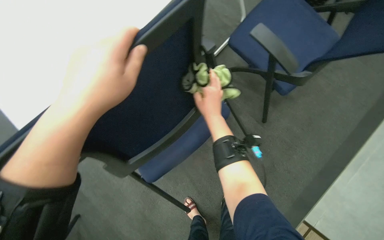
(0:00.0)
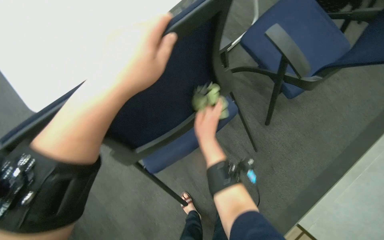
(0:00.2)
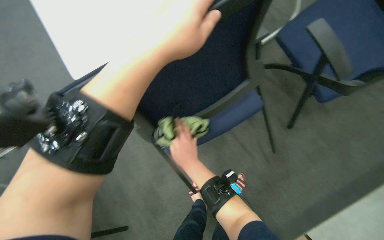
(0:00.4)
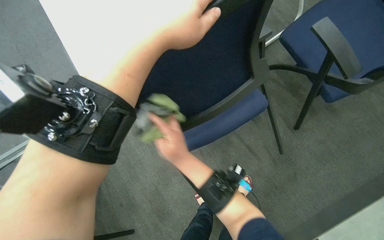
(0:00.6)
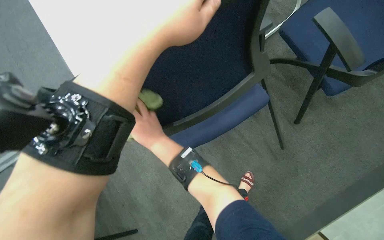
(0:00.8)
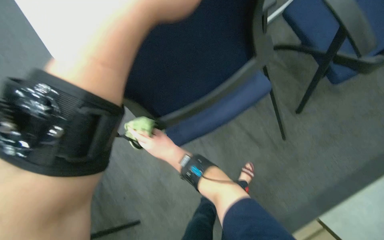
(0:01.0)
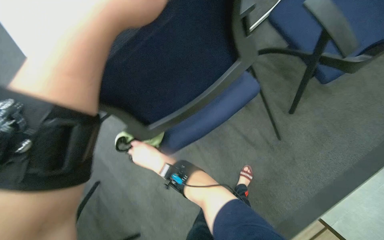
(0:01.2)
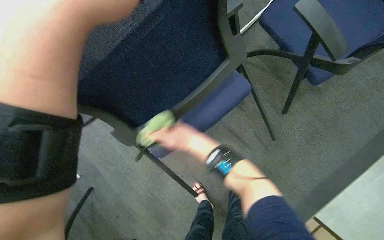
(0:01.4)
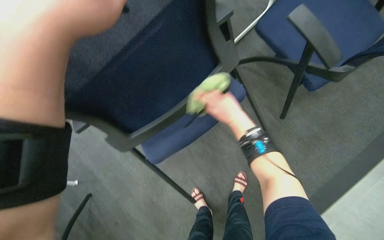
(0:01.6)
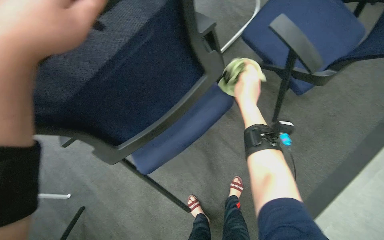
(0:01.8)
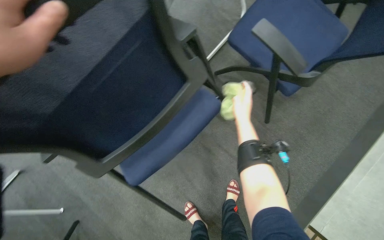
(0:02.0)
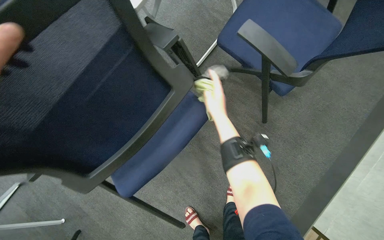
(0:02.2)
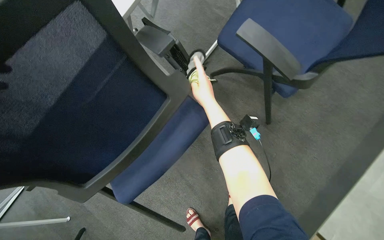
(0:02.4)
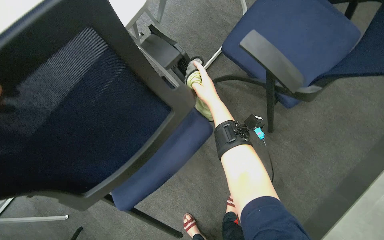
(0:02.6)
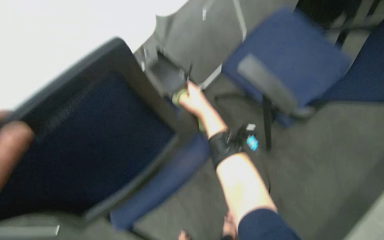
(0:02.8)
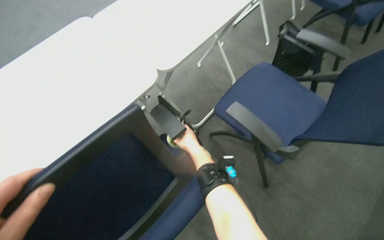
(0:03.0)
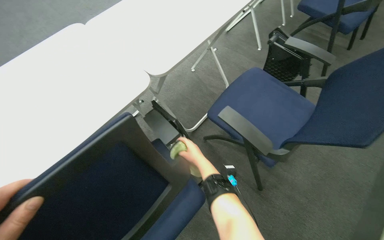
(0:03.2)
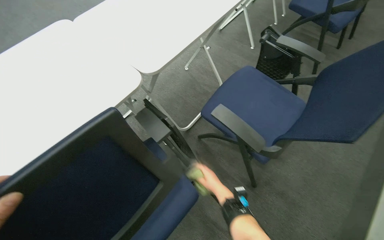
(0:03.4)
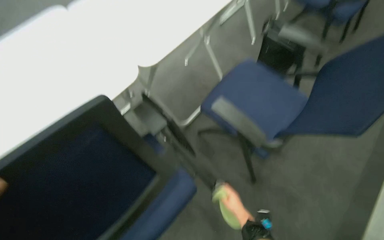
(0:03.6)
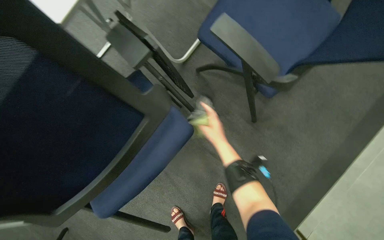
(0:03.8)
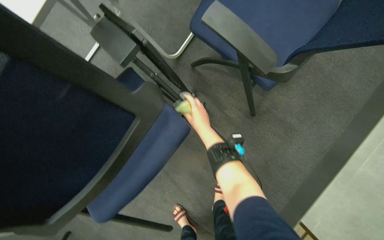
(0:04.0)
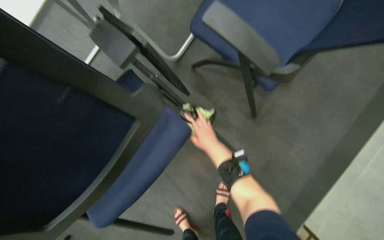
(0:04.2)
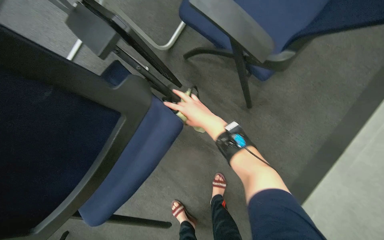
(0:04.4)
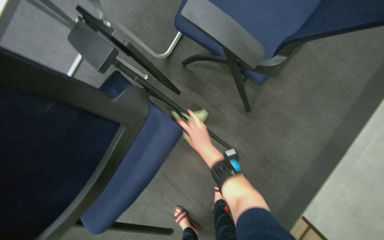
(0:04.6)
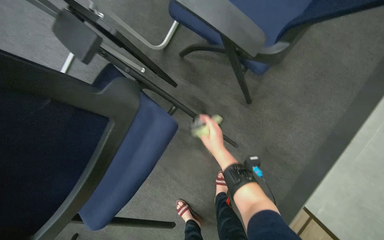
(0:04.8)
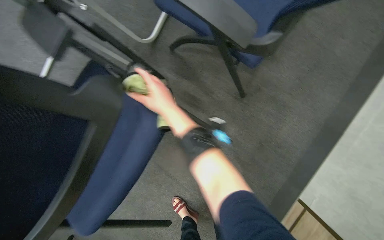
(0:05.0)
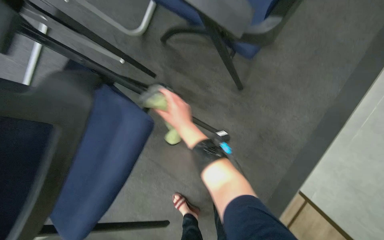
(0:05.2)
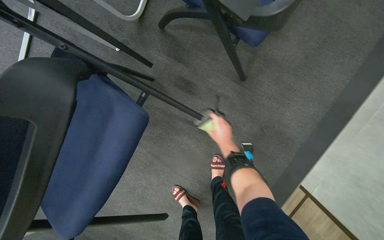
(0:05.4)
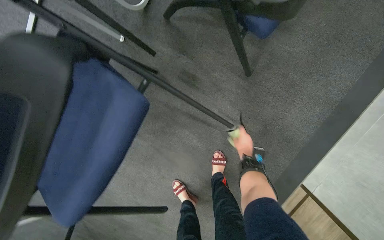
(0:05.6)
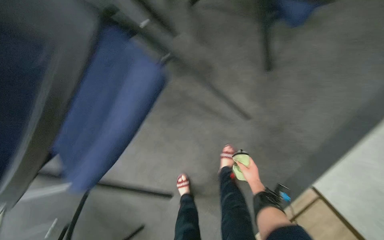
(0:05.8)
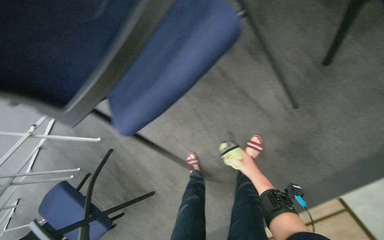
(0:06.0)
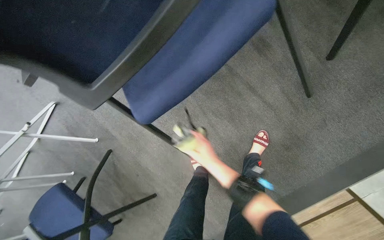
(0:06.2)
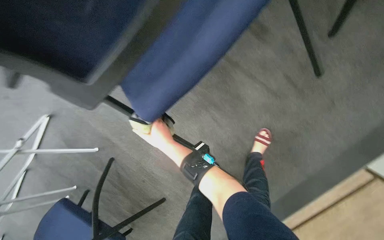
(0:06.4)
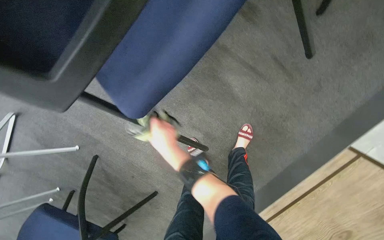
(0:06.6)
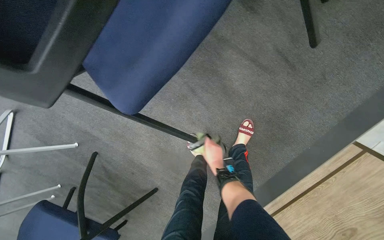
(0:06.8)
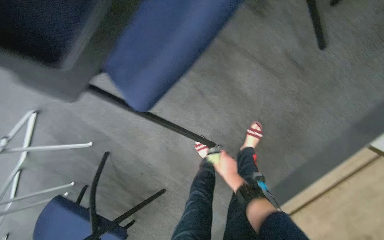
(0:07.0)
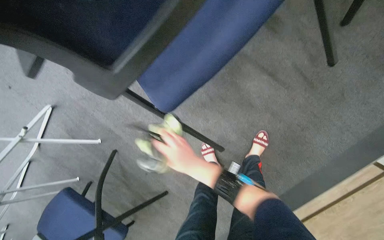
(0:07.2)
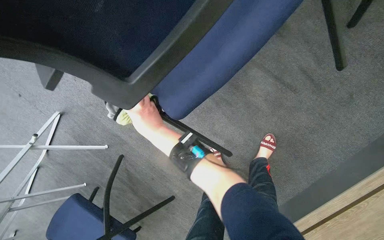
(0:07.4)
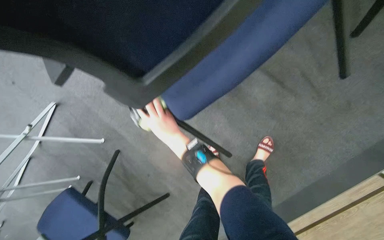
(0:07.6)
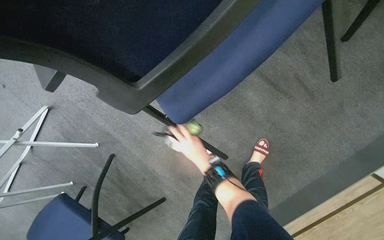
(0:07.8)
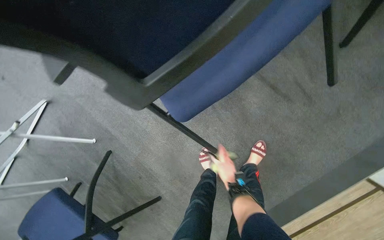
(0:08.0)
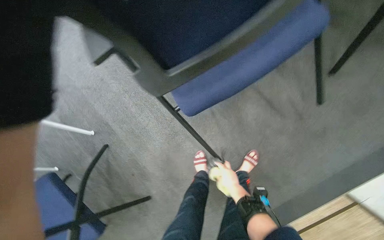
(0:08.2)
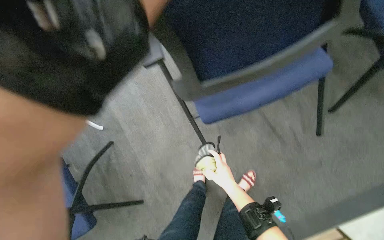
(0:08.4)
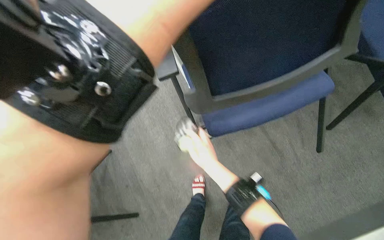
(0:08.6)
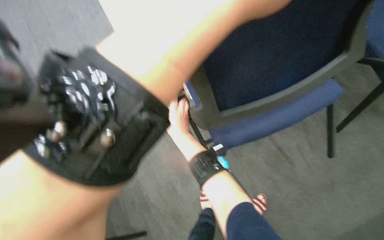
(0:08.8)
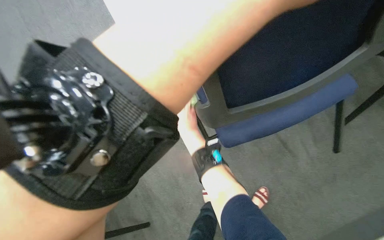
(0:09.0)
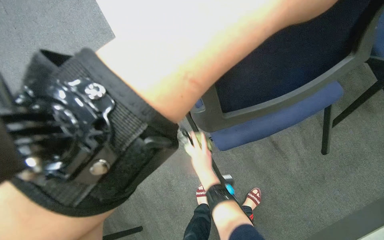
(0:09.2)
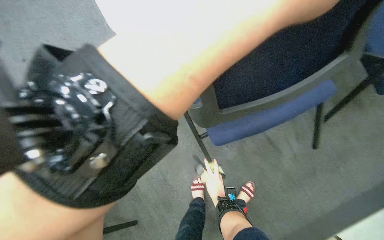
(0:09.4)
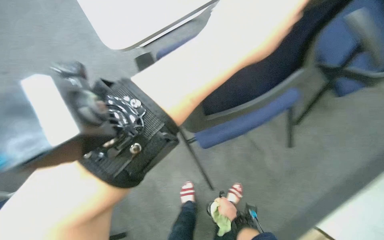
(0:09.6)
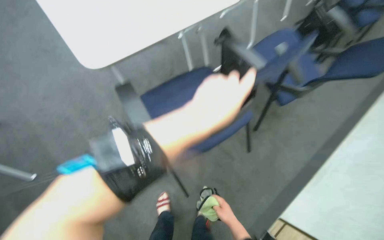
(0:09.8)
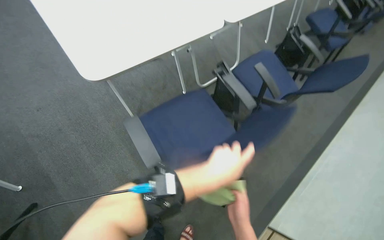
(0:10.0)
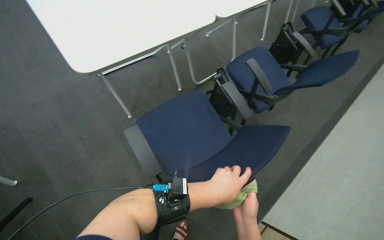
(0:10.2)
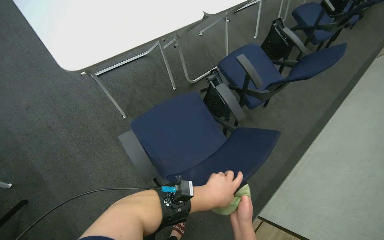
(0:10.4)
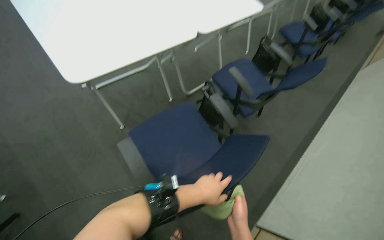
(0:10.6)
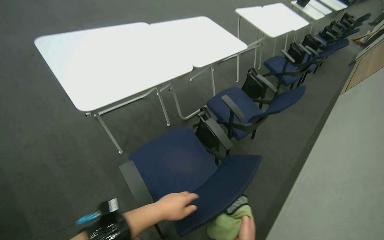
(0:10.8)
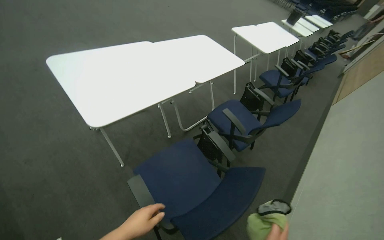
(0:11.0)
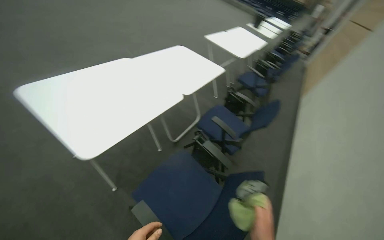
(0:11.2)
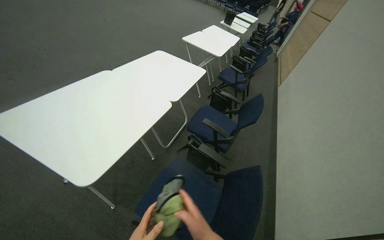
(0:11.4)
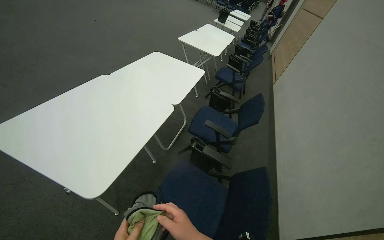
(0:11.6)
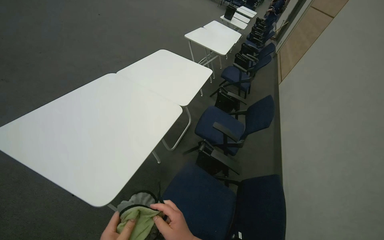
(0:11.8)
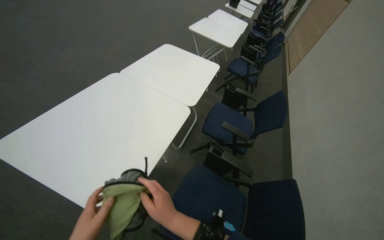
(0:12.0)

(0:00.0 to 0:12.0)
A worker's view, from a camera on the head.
Job: wiping surfaces.
The whole recording: Wiping conference room tables and chairs. The worker wipes down tables and chairs in the conference room, periodically rinsing the cloth.
0:00.0 - 0:01.6: The right hand travels to the left and back again, some 25 cm each way.
0:01.6 - 0:03.0: The view tips upward by approximately 20 degrees.
0:03.0 - 0:04.4: The camera pitches downward, by roughly 25 degrees. The right hand goes about 10 cm to the right, and reaches some 25 cm down the picture, then returns.
0:04.4 - 0:06.0: The camera pitches downward, by approximately 15 degrees. The right hand is displaced down the picture, farther from the camera and to the right by some 35 cm.
0:07.6 - 0:09.0: The wearer looks roughly 15 degrees further upward. The right hand reaches roughly 20 cm to the right, then returns.
0:09.0 - 0:10.4: The view swings some 25 degrees to the right. The right hand moves to the right, nearer to the camera and down the picture, roughly 70 cm.
0:10.4 - 0:12.0: The wearer's head swings roughly 25 degrees to the right. The wearer looks approximately 15 degrees further upward.

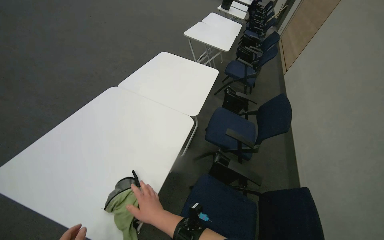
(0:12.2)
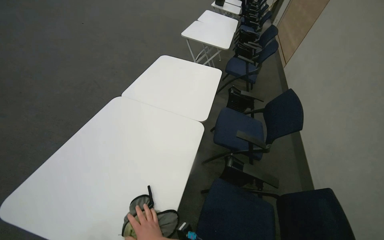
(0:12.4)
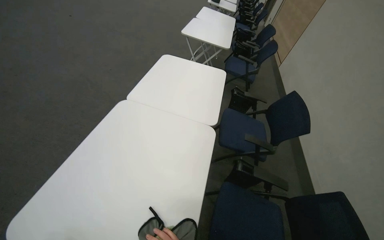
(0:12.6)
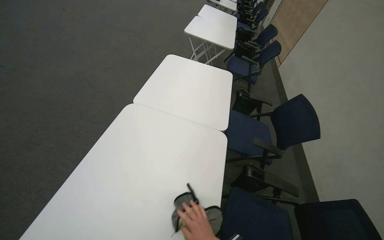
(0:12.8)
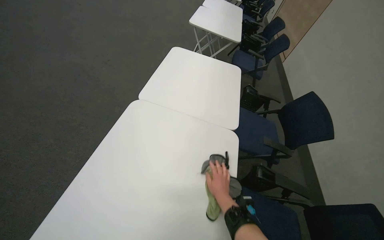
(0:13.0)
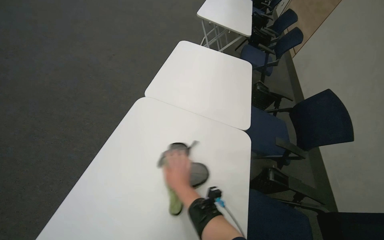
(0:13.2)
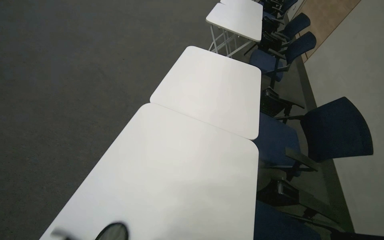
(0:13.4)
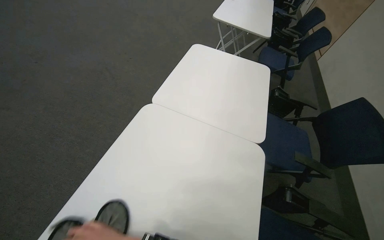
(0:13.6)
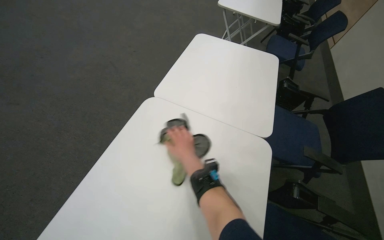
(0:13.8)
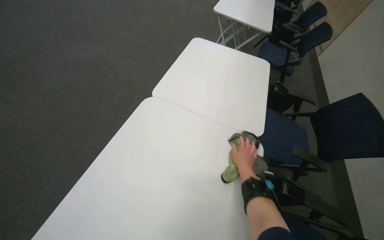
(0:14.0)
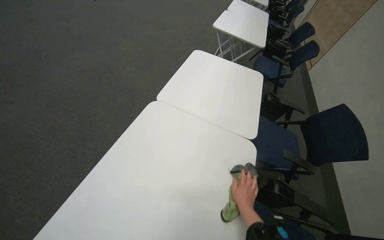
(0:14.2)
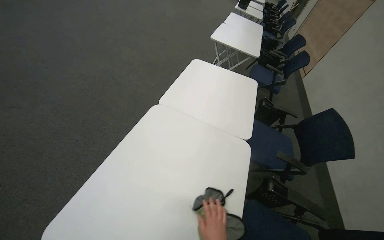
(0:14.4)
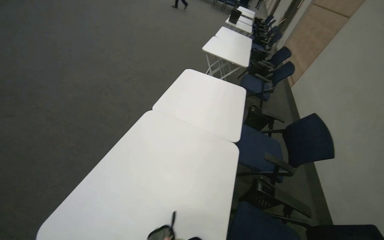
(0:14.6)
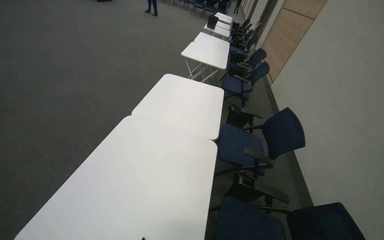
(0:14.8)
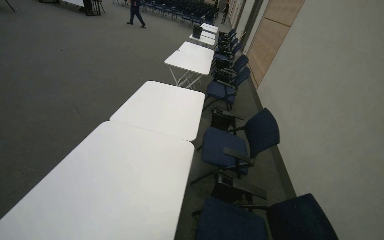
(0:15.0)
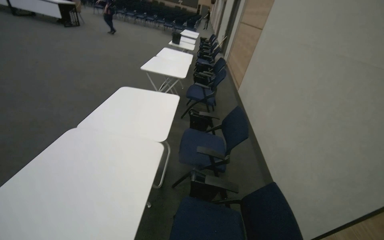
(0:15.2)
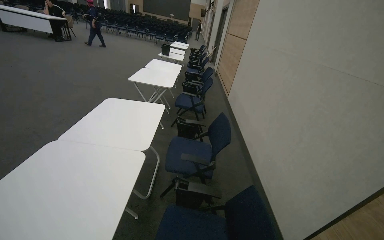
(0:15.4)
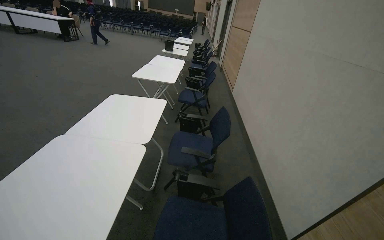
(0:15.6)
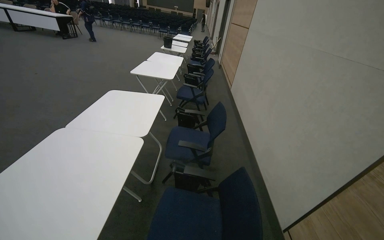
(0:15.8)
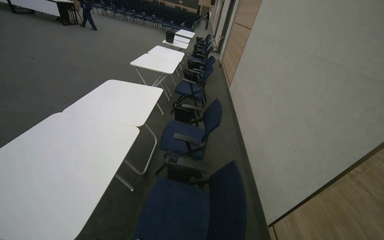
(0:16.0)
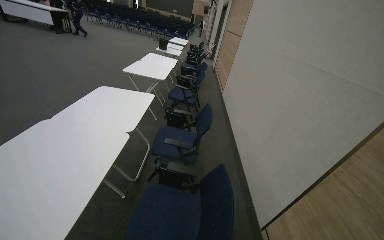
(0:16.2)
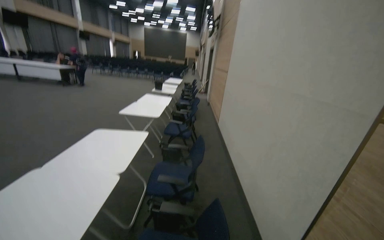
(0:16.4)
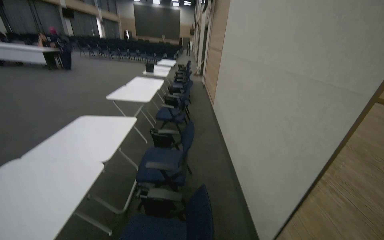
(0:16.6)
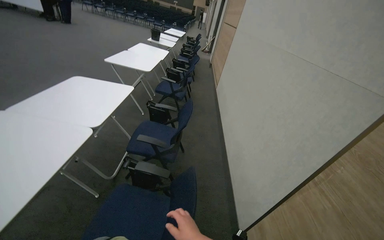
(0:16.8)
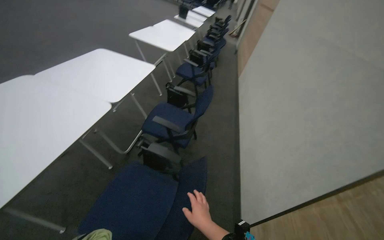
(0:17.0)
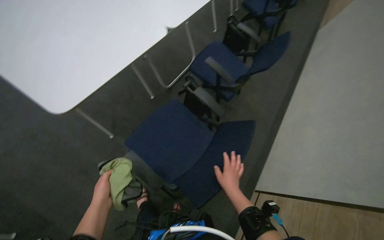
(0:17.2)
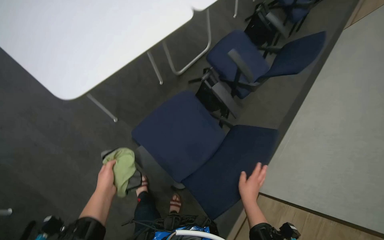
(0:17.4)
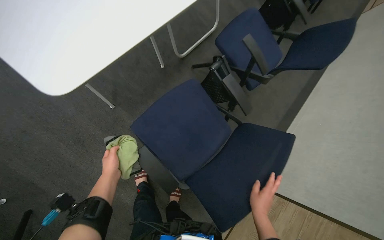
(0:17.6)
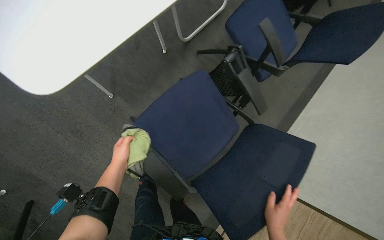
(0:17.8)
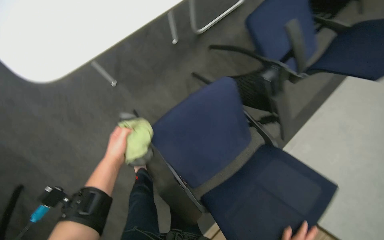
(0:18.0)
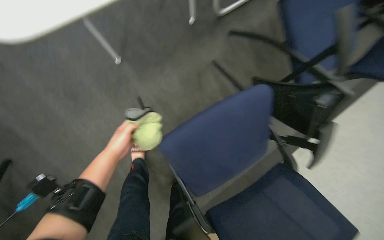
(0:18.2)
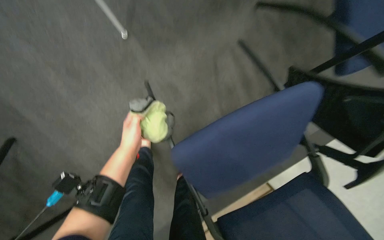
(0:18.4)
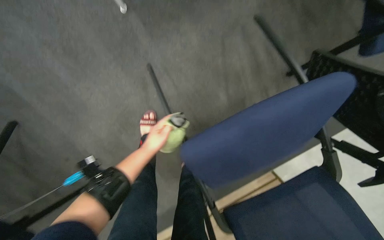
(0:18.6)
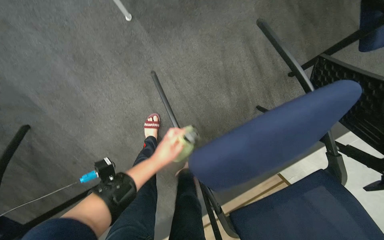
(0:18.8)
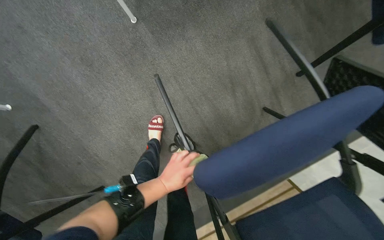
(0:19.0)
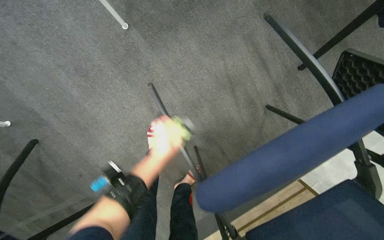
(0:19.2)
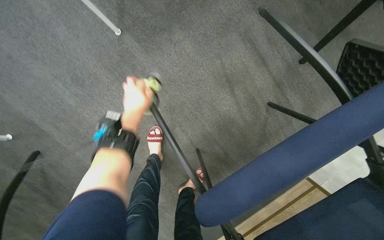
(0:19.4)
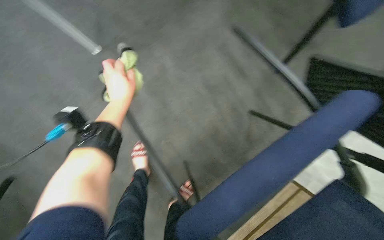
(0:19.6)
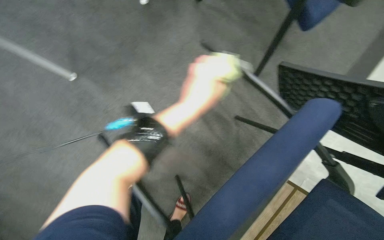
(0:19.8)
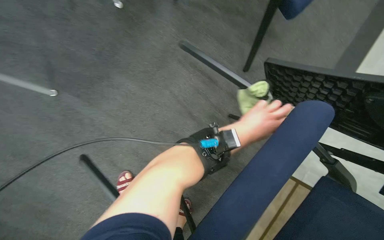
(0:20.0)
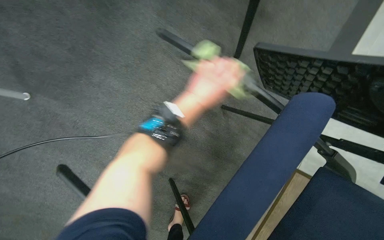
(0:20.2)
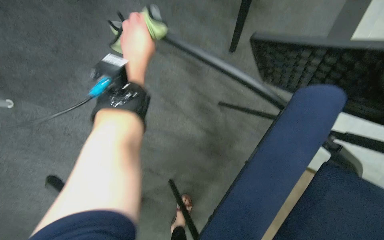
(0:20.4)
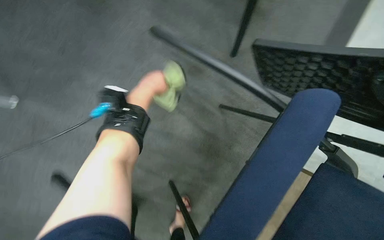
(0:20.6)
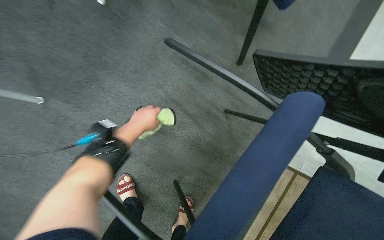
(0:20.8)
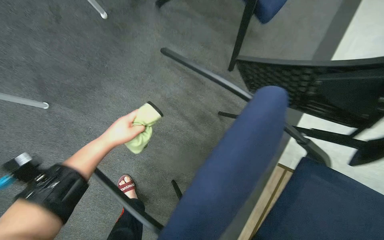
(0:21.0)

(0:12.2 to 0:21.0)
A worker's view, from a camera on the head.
Job: wiping surfaces.
The whole recording: Wiping conference room tables and chairs. The worker wipes down tables and chairs in the conference room, periodically rinsing the cloth.
0:12.2 - 0:13.6: The camera is carried some 50 cm.
0:13.6 - 0:15.2: The wearer moves some 50 cm. The wearer's head swings about 15 degrees to the right. The view tips upward by roughly 15 degrees.
0:15.2 - 0:16.6: The head travels to the right, some 40 cm.
0:19.6 - 0:21.0: The left hand moves roughly 40 cm to the right and comes back.
